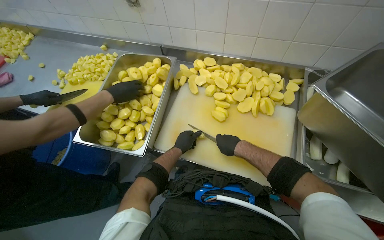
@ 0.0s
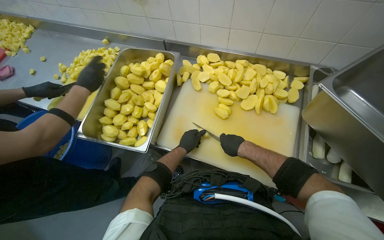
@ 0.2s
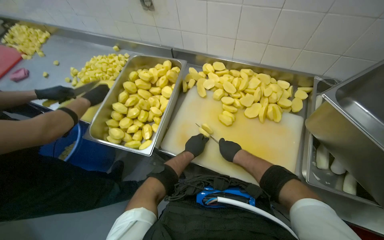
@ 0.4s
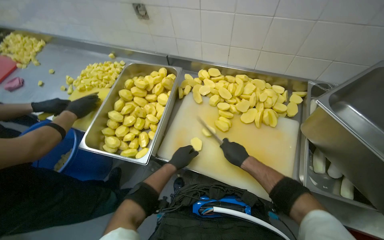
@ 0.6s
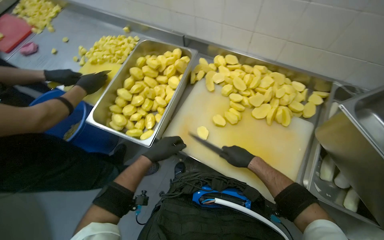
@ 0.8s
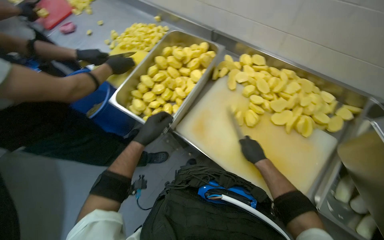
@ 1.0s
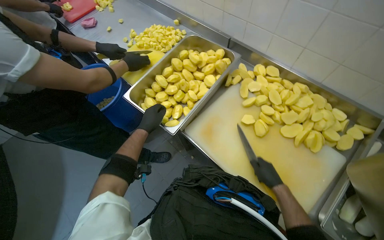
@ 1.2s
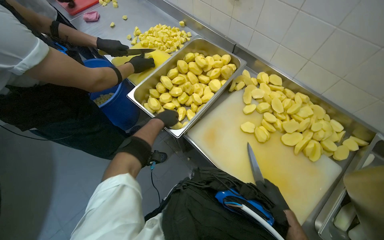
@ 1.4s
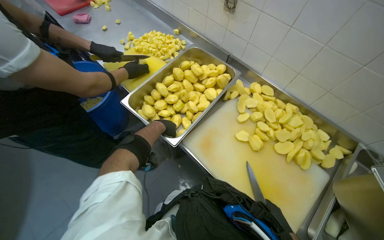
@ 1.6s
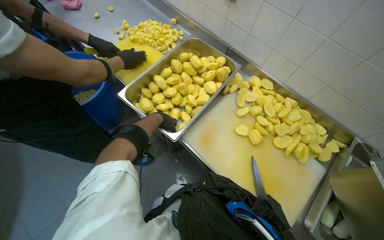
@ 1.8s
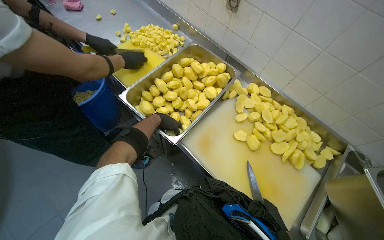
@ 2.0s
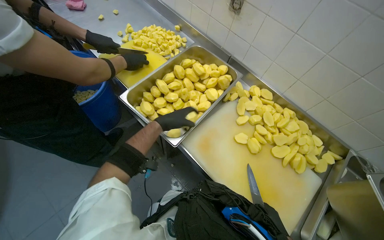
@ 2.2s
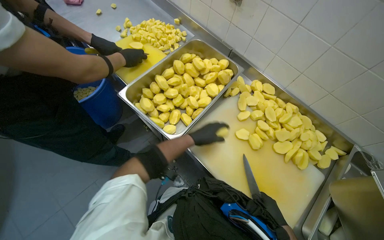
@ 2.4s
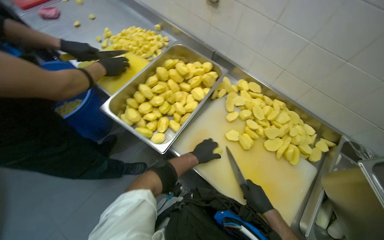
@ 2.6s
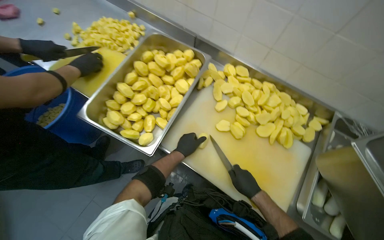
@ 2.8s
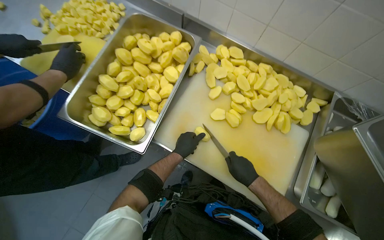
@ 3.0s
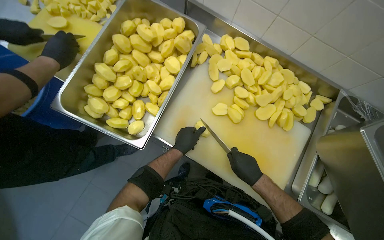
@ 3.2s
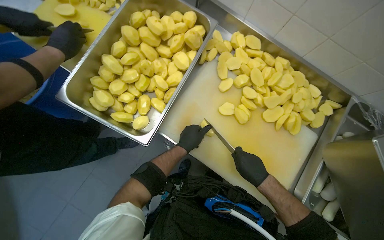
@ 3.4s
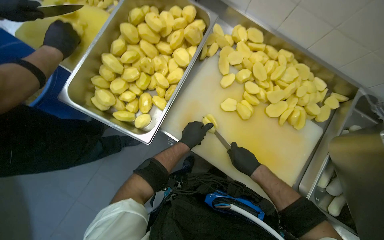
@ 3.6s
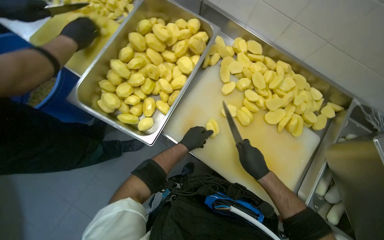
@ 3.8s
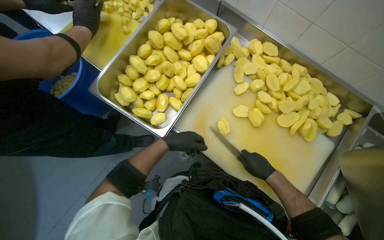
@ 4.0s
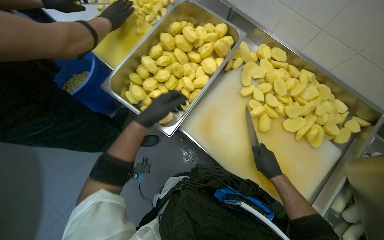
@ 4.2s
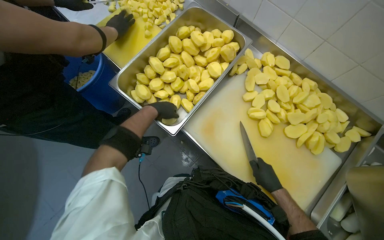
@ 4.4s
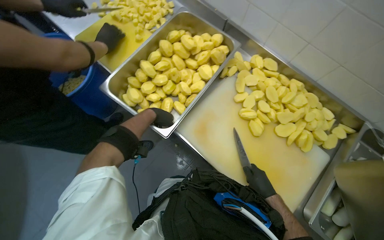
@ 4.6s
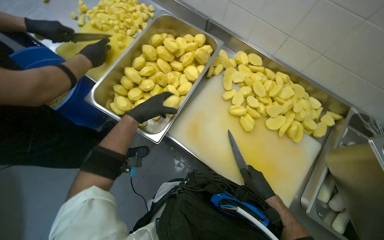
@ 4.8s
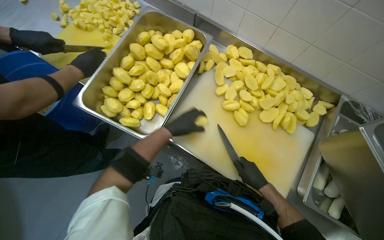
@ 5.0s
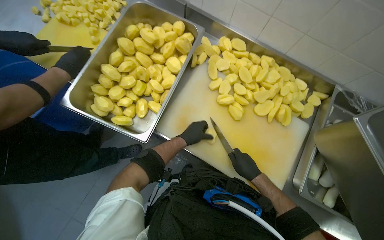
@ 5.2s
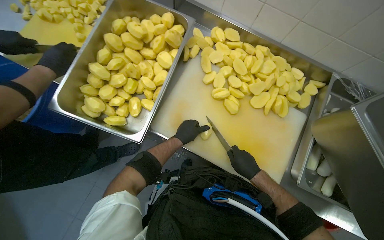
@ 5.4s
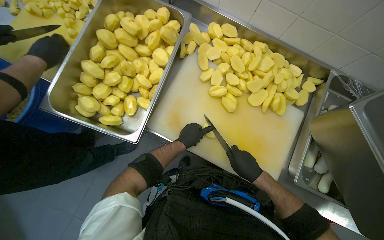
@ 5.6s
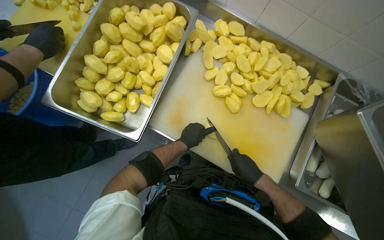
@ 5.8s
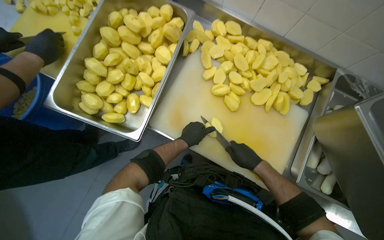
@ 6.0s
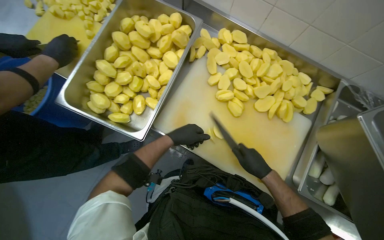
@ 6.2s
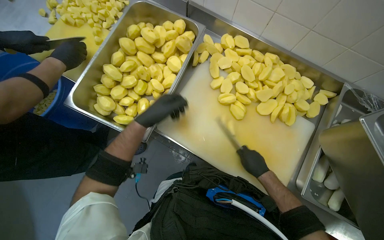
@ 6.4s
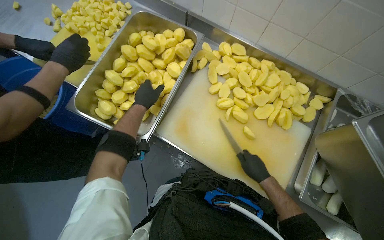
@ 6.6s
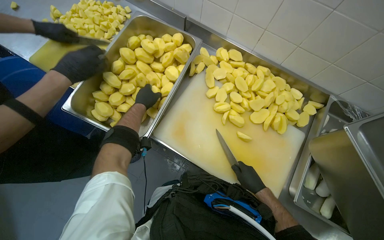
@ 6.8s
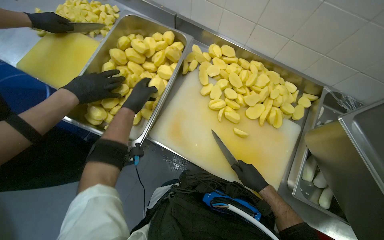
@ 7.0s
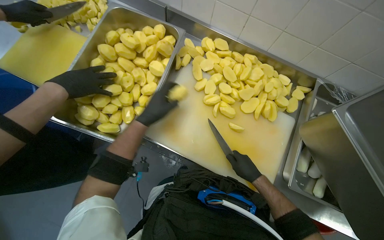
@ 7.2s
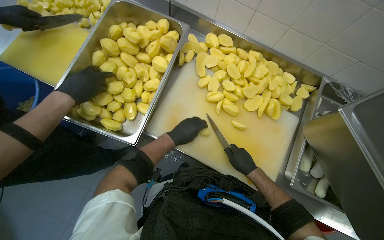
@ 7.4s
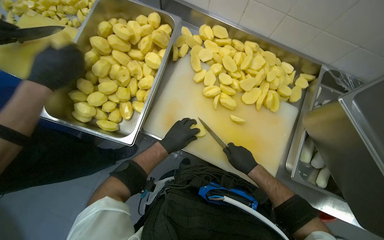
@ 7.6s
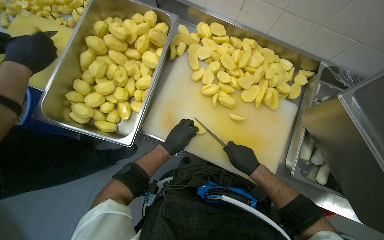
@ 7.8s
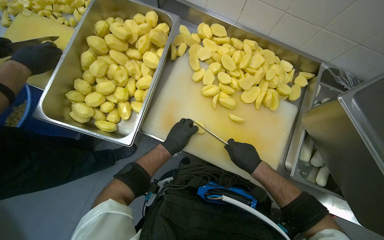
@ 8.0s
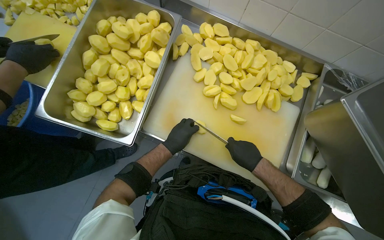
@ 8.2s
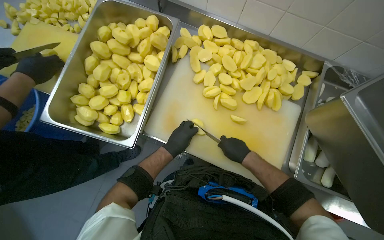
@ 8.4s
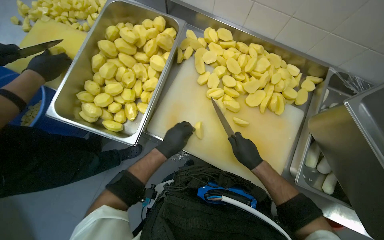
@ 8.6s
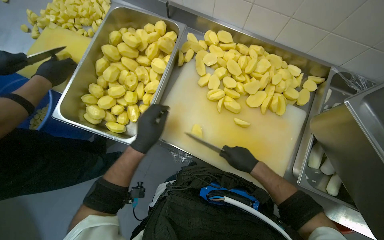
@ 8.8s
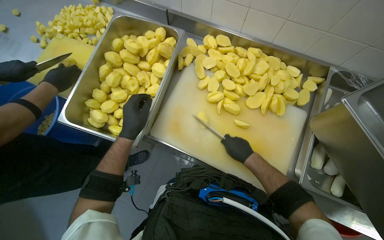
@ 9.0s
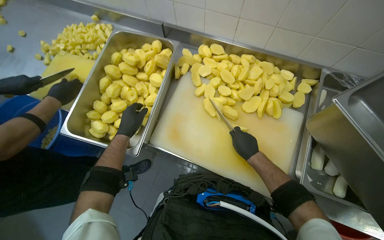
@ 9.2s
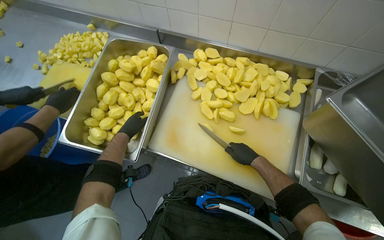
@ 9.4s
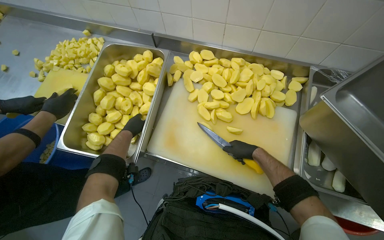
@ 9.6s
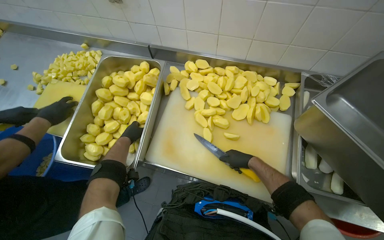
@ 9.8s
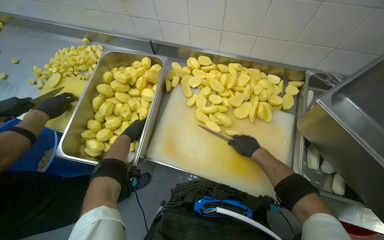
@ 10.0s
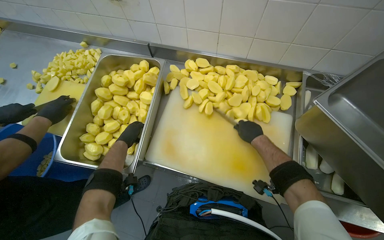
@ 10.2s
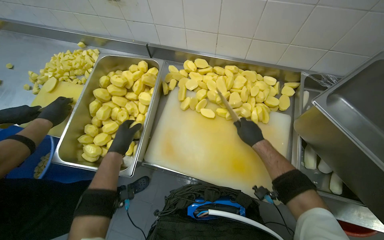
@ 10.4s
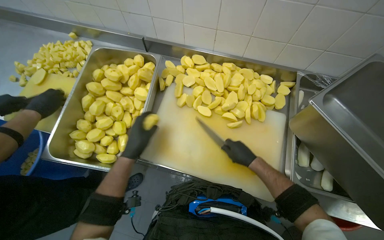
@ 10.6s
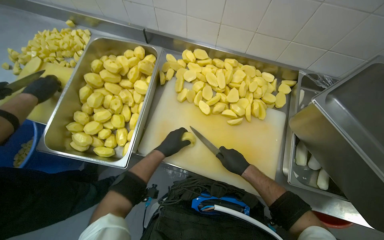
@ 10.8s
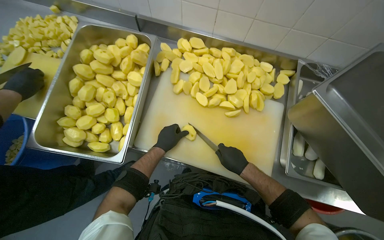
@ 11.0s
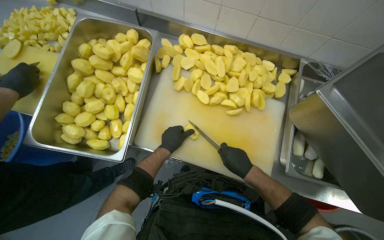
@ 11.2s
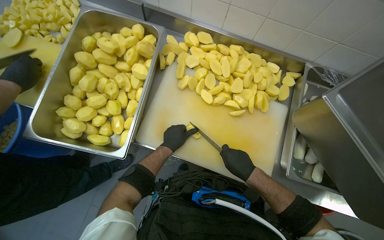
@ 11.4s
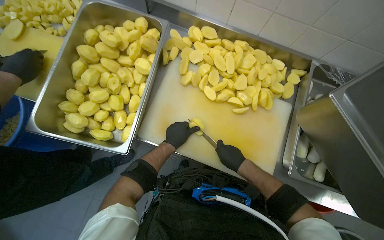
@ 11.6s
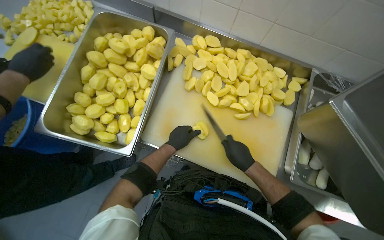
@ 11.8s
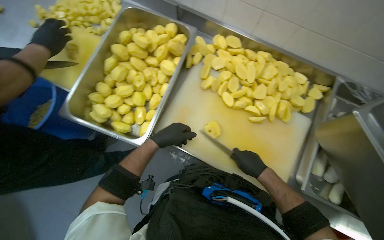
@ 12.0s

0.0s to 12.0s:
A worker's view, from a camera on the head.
Job: preparing food.
The whole recording: Dicing potatoes on cutting board. The worker dices peeled potatoes into smaller pieces on a cutting board.
0.0s to 1.6s: Everything in view rotates approximately 30 degrees clockwise. The left hand moves to the left, roughly 20 cm; the right hand goes about 15 cm nearer to the camera and down the picture.
1.6s to 3.0s: The view tips downward by approximately 15 degrees. The left hand is displaced to the right and down the picture by approximately 20 cm.
3.0s to 4.4s: The left hand travels to the left and up the picture by roughly 20 cm.
4.4s to 6.0s: The left hand travels to the right and down the picture by some 25 cm.
6.0s to 7.6s: The left hand goes to the left and returns, some 15 cm each way.
7.6s to 9.0s: The left hand shifts approximately 15 cm to the left and nearer to the camera.
9.0s to 10.4s: The right hand moves up the picture and to the right, roughly 15 cm.
10.4s to 12.0s: The right hand travels down the picture by roughly 10 cm, while the left hand goes some 10 cm to the right.

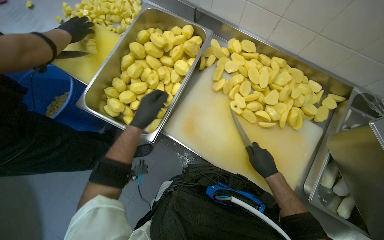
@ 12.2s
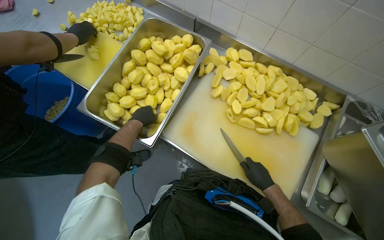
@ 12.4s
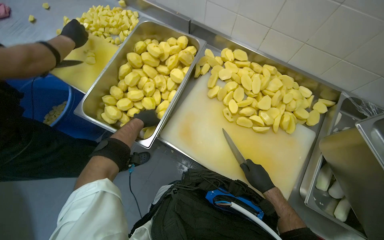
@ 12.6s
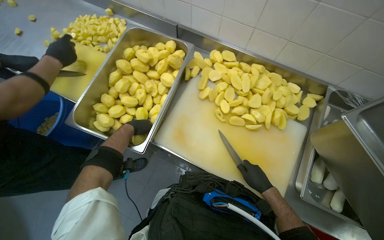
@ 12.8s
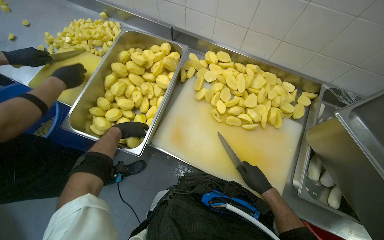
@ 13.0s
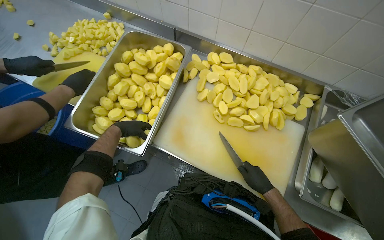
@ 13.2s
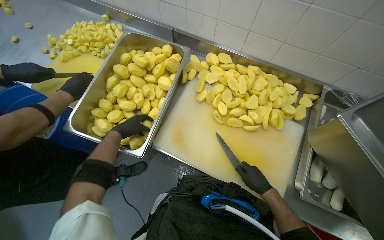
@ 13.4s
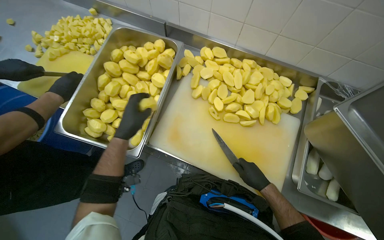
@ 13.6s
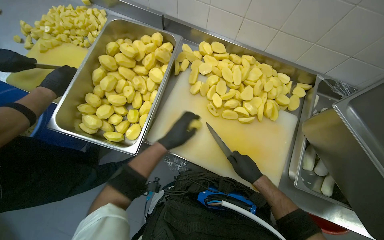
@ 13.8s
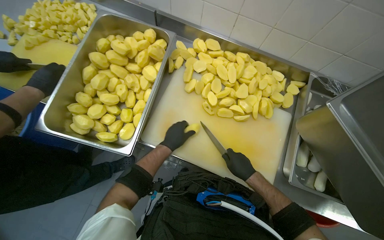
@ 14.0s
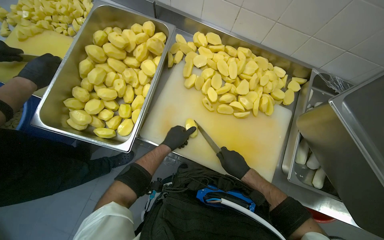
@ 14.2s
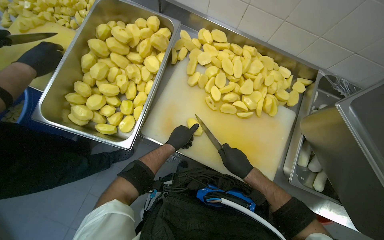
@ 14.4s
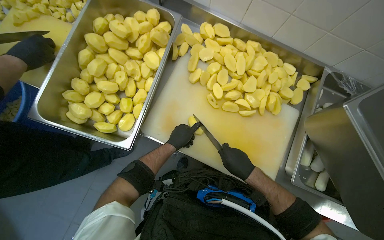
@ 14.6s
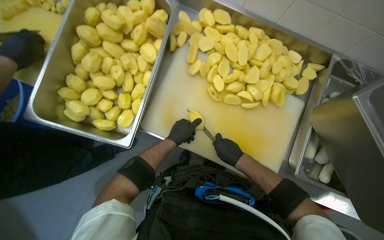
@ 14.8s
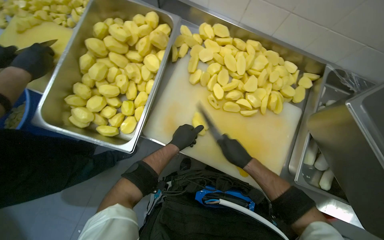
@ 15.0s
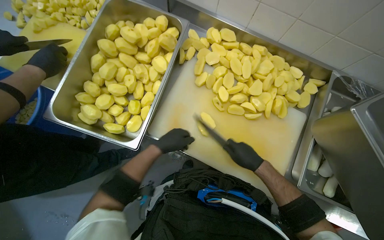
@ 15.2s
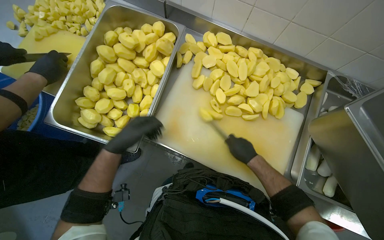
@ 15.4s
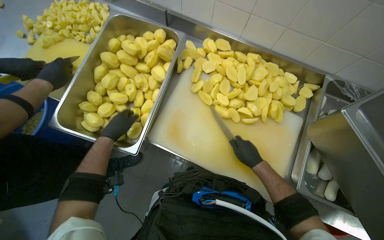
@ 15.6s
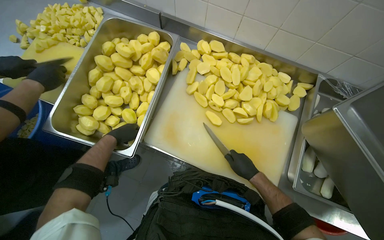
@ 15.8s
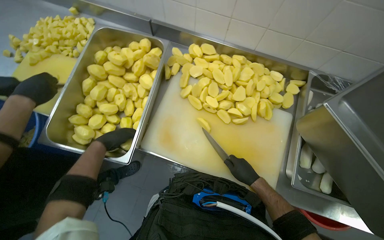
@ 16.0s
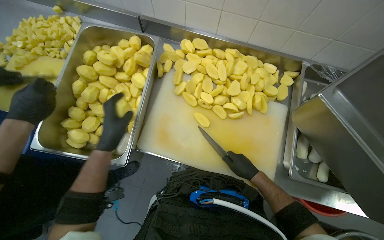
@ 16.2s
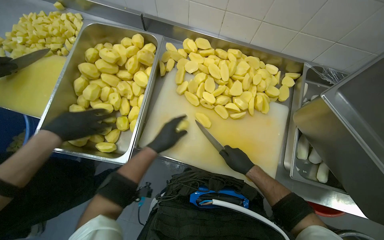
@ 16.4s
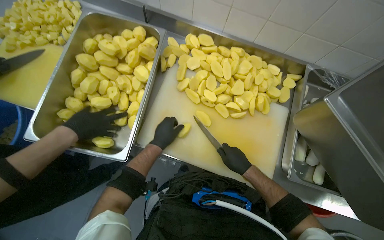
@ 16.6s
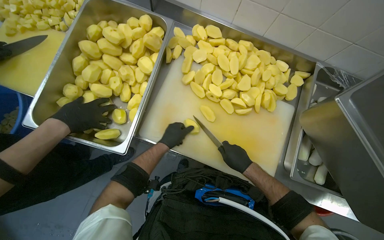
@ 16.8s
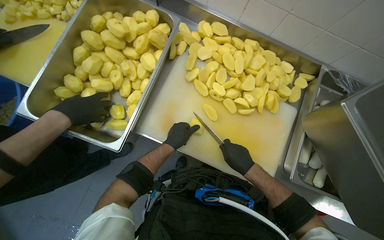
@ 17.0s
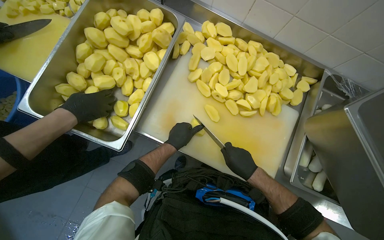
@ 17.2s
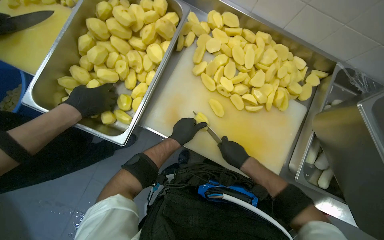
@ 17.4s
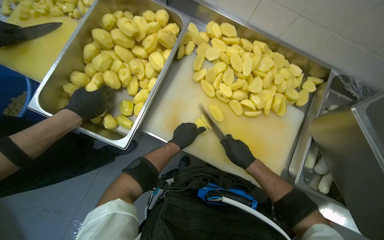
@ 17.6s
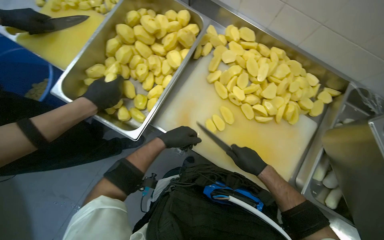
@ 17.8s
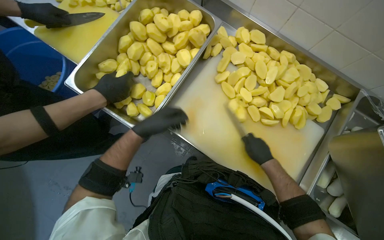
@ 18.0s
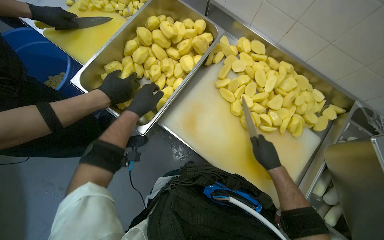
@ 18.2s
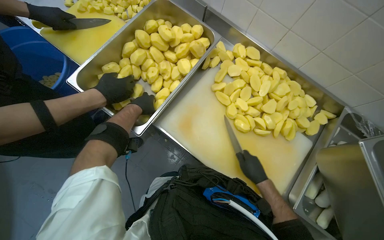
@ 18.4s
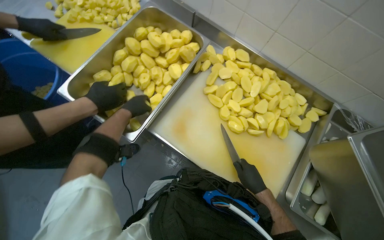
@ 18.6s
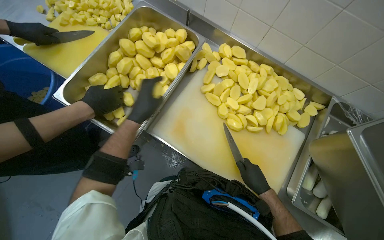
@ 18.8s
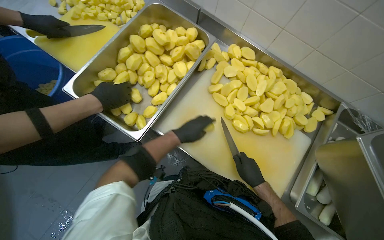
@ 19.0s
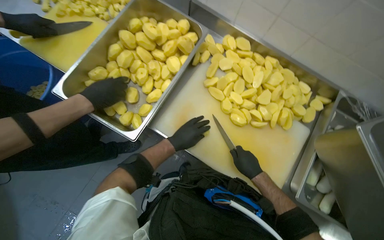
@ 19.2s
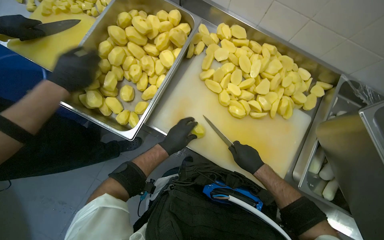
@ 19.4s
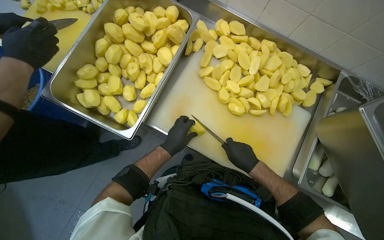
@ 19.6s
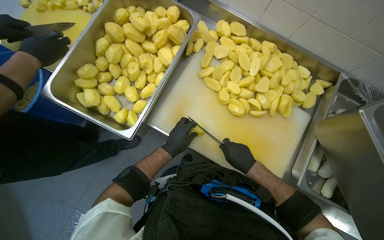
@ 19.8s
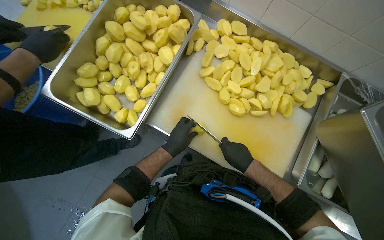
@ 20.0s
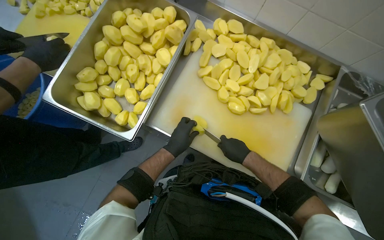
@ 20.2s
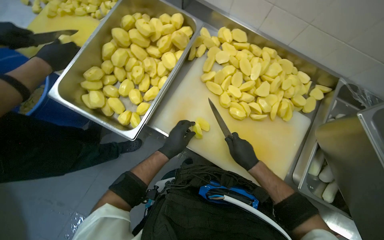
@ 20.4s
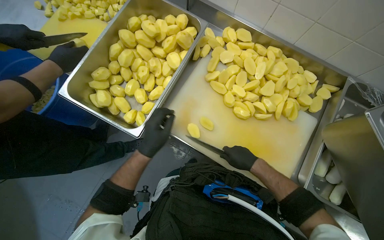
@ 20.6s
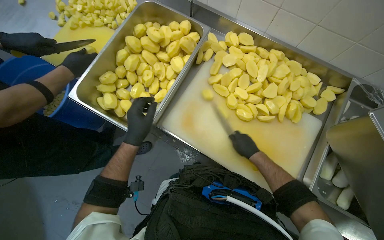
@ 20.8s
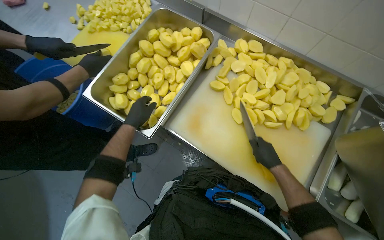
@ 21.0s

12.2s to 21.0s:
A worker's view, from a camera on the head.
Job: preparing food.
The whole recording: Dicing potatoes on cutting board. The worker dices peeled potatoes into smaller pieces on a cutting board.
12.2s to 13.6s: The left hand moves approximately 15 cm farther from the camera and comes back.
13.6s to 15.2s: The left hand goes roughly 10 cm to the right.
15.2s to 16.6s: The left hand moves about 15 cm to the left and comes back.
16.6s to 18.0s: The left hand moves nearer to the camera, approximately 10 cm.
18.0s to 19.6s: The left hand is displaced farther from the camera by some 10 cm, and moves some 5 cm to the left and comes back.
19.6s to 21.0s: The left hand moves to the left, about 20 cm.
